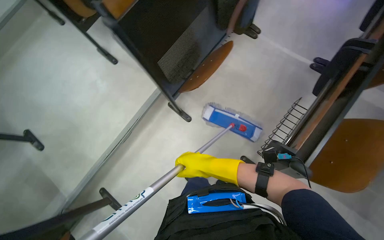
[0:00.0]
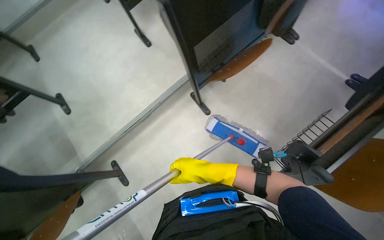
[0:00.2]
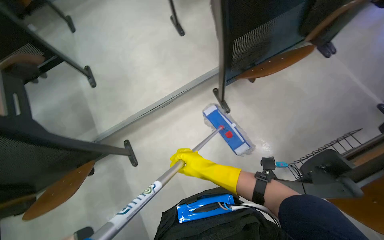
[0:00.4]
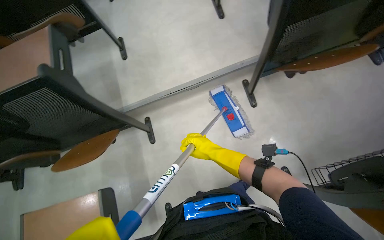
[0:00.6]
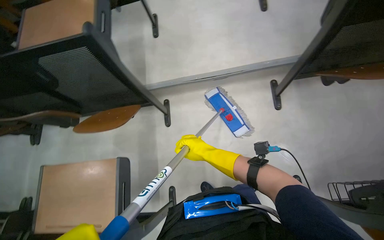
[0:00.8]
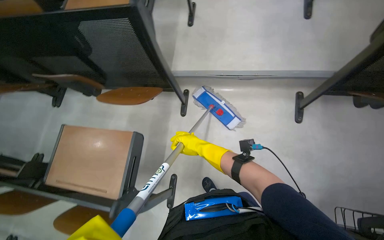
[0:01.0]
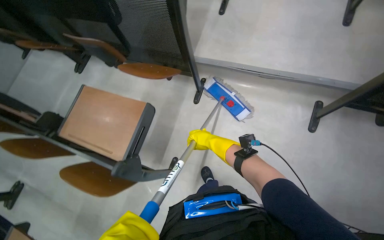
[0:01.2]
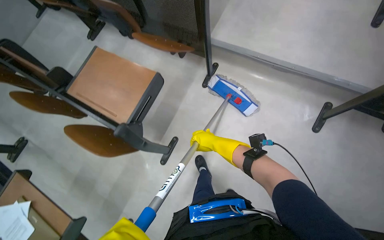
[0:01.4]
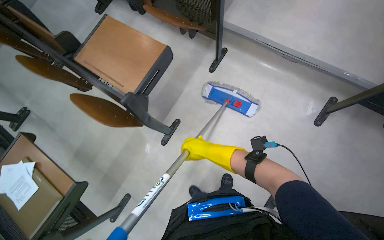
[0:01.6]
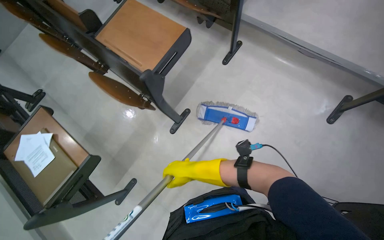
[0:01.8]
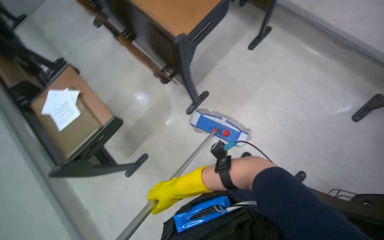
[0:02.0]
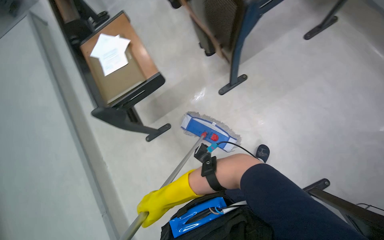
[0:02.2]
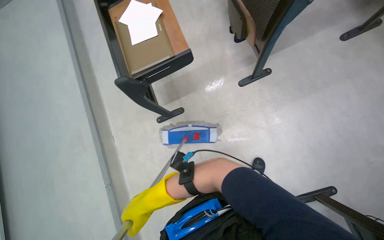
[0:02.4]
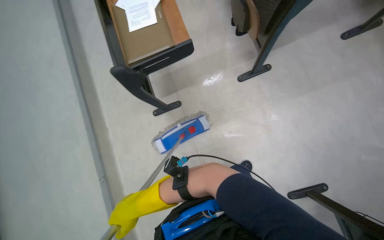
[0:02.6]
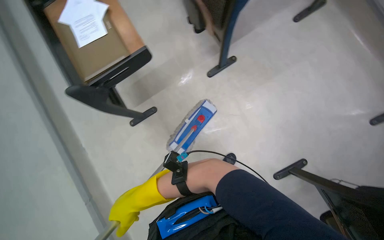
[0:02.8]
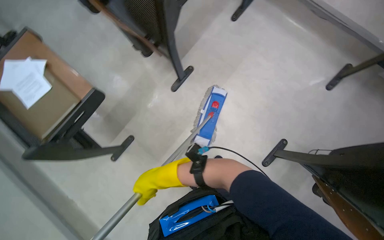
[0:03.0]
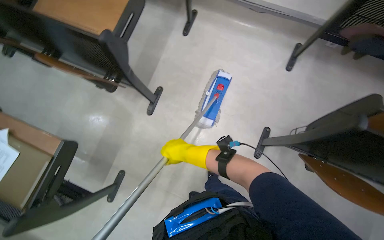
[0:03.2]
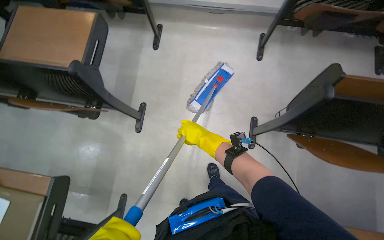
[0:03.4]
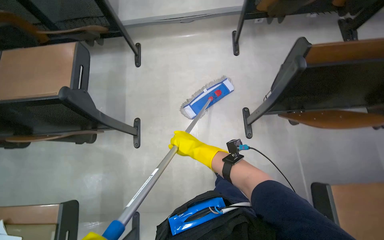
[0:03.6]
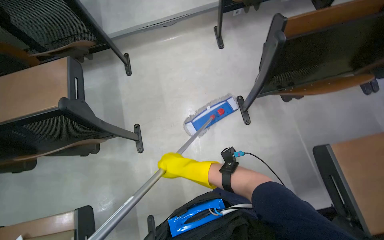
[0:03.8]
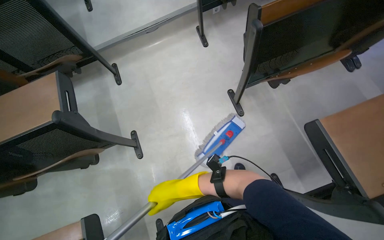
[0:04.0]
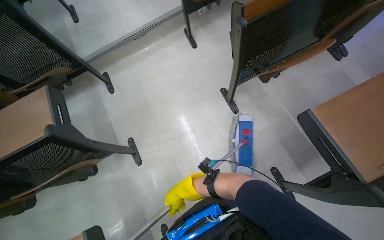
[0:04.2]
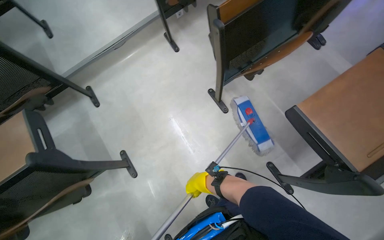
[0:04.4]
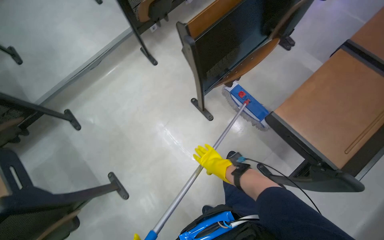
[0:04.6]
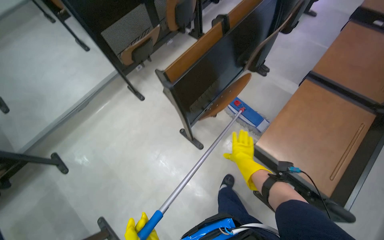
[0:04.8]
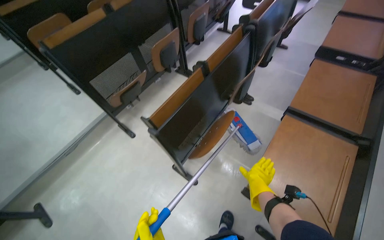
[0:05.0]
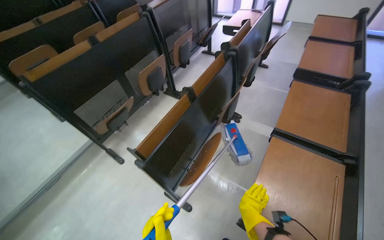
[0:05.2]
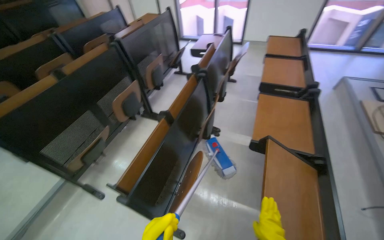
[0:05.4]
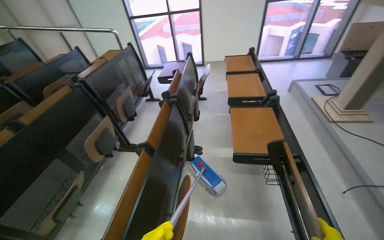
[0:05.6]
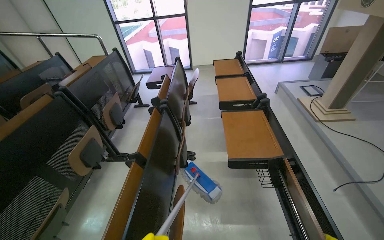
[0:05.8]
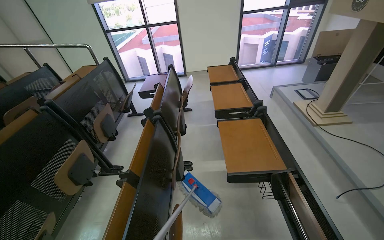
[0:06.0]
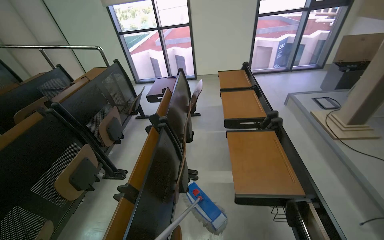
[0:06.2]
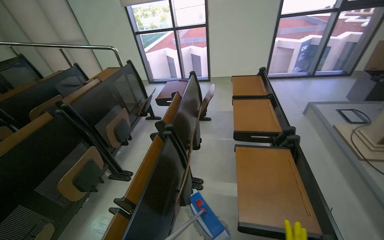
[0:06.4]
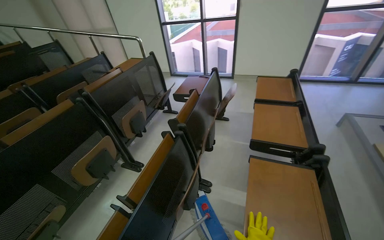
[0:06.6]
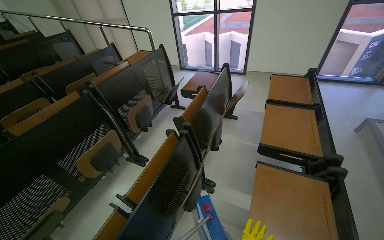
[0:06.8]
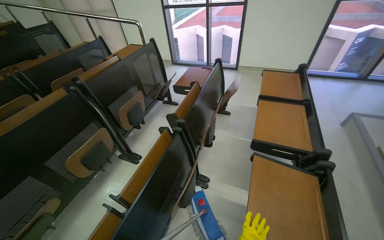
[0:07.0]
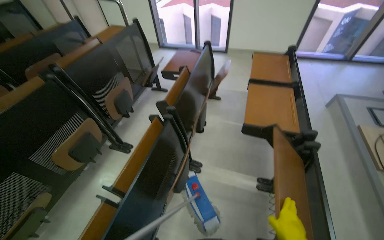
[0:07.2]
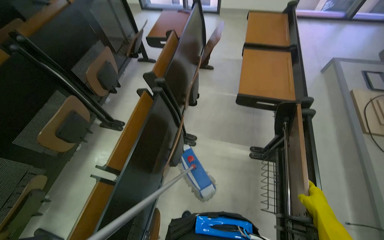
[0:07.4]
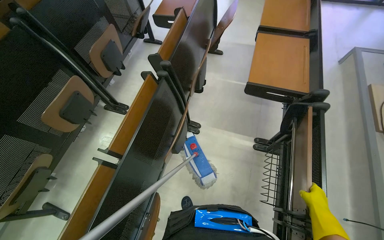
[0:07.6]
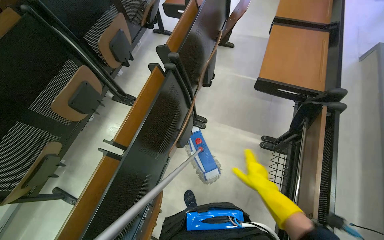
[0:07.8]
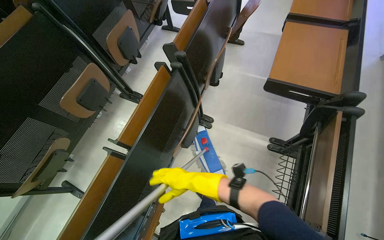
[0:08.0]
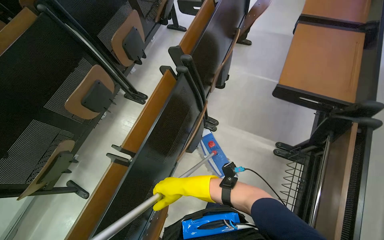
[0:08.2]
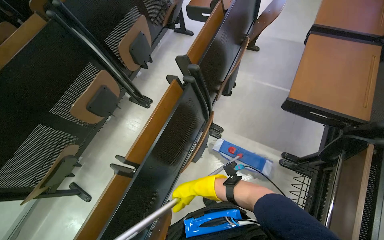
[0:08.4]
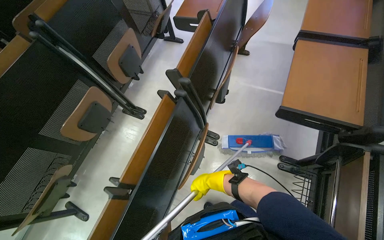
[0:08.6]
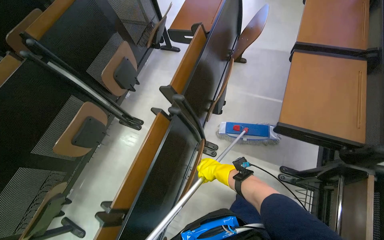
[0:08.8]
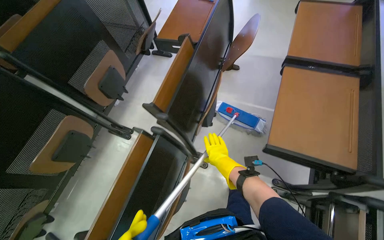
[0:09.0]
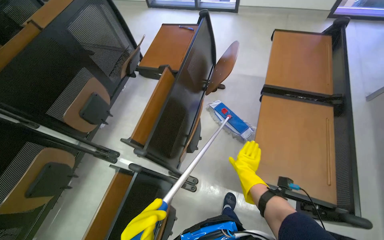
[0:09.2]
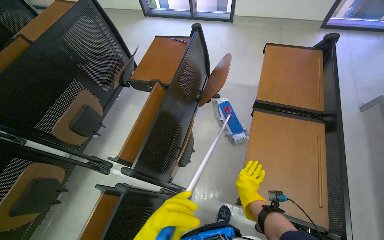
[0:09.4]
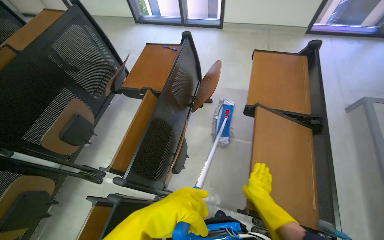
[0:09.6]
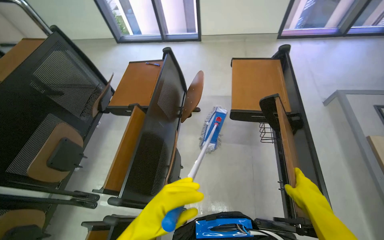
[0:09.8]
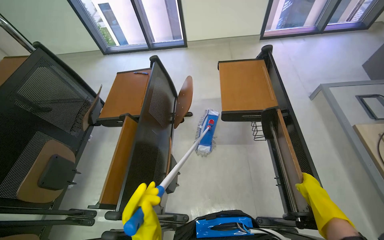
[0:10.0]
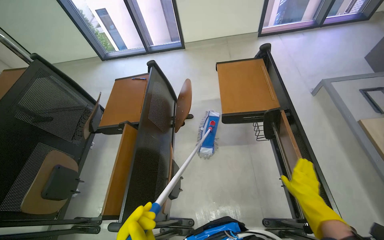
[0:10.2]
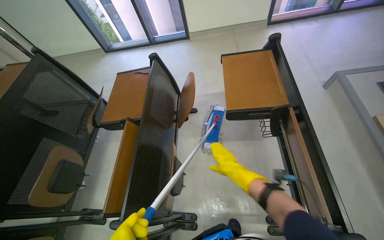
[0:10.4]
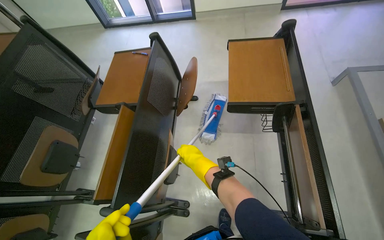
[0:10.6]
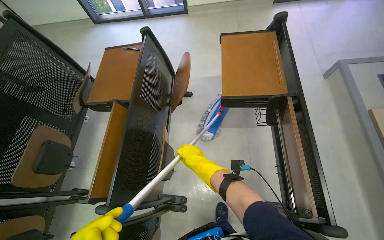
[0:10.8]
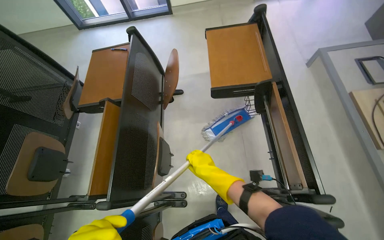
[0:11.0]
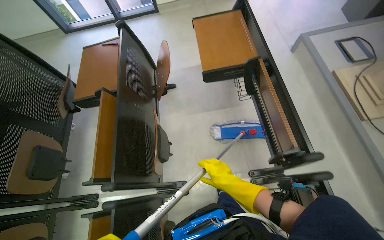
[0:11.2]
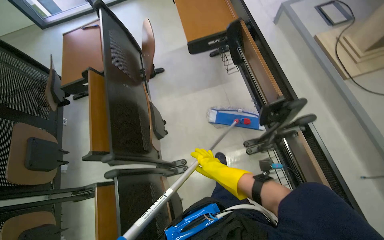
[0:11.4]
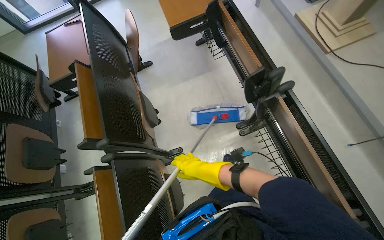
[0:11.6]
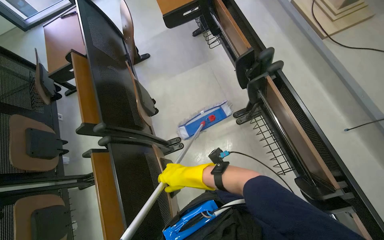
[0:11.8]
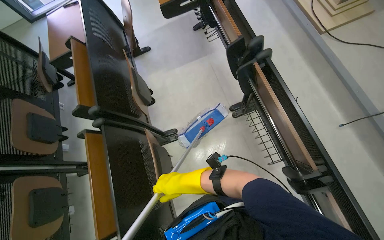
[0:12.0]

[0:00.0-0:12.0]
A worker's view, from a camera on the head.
Job: mopping floor.
The whole recording: Mopping classroom floor. The worker mops the floor in the classroom between rows of desks.
0:00.0 to 0:01.6: The head travels some 50 cm. The wearer's head swings approximately 85 degrees to the left. The view tips downward by some 20 degrees.
0:03.0 to 0:04.4: The view tips upward by some 15 degrees. The scene turns some 75 degrees counterclockwise in the picture.
0:04.4 to 0:06.0: The head travels approximately 60 cm. The wearer looks roughly 55 degrees further to the right. The camera pitches upward, by approximately 40 degrees.
0:06.0 to 0:07.6: The head travels approximately 40 cm. The wearer looks approximately 15 degrees further to the left. The view tips downward by approximately 25 degrees.
0:07.6 to 0:09.0: The camera is carried about 40 cm.
0:09.0 to 0:10.4: The right hand moves some 40 cm to the right and comes back.
0:10.4 to 0:12.0: The wearer moves roughly 60 cm.

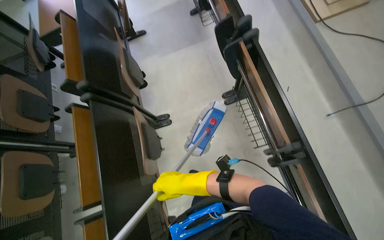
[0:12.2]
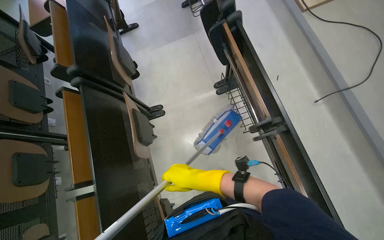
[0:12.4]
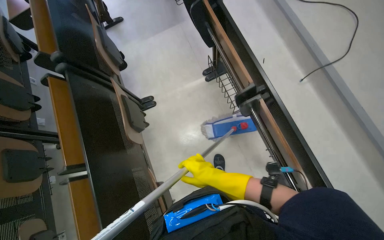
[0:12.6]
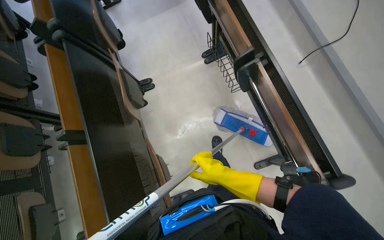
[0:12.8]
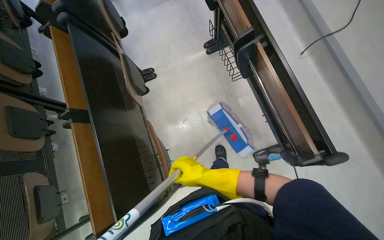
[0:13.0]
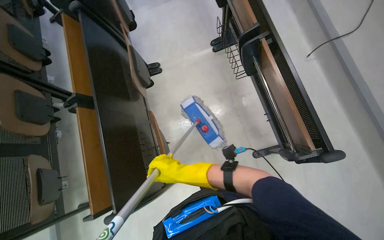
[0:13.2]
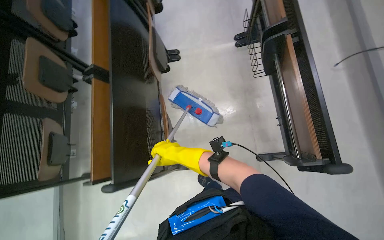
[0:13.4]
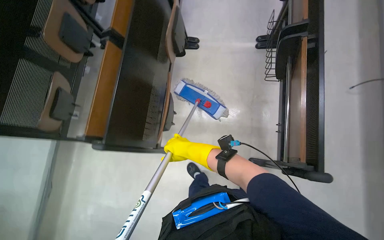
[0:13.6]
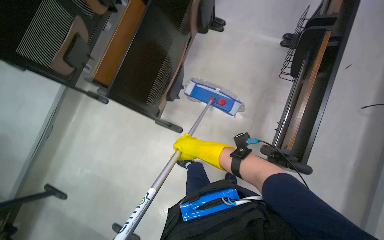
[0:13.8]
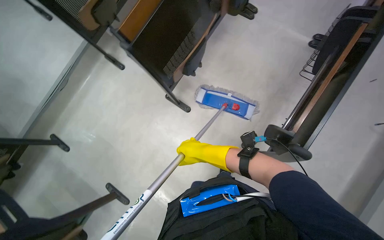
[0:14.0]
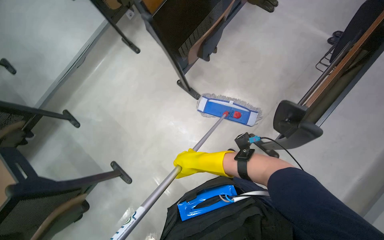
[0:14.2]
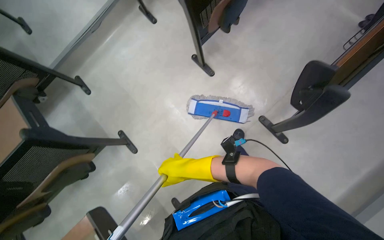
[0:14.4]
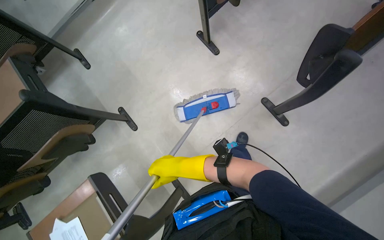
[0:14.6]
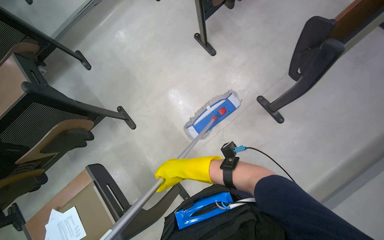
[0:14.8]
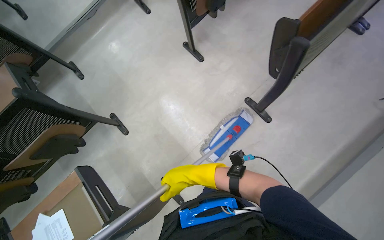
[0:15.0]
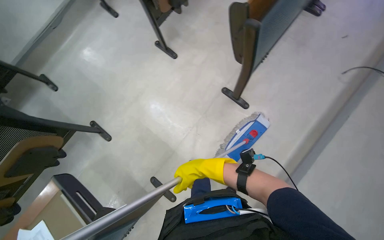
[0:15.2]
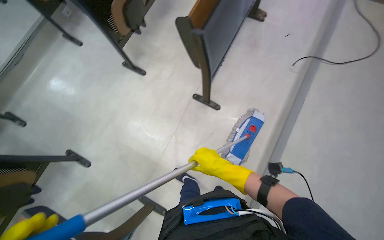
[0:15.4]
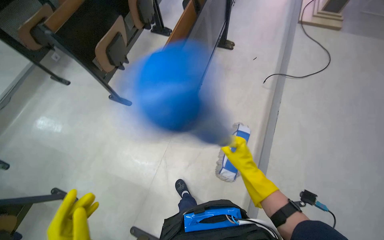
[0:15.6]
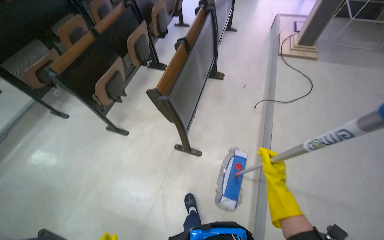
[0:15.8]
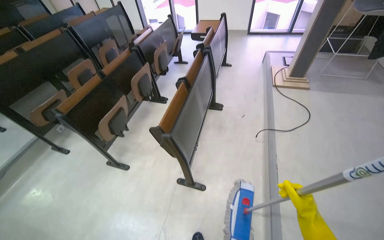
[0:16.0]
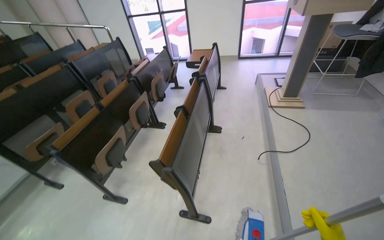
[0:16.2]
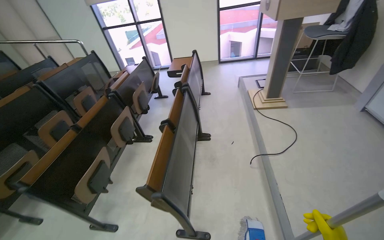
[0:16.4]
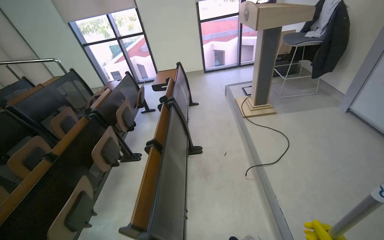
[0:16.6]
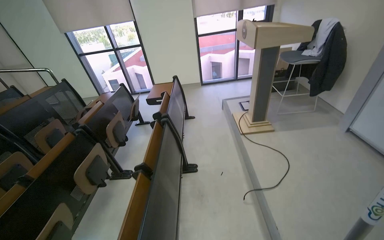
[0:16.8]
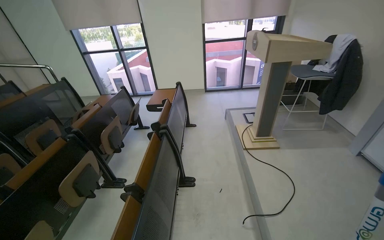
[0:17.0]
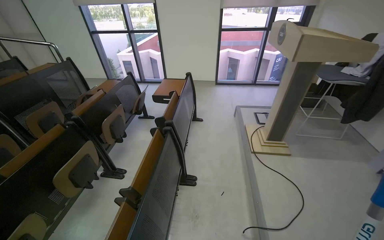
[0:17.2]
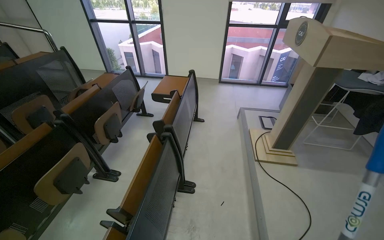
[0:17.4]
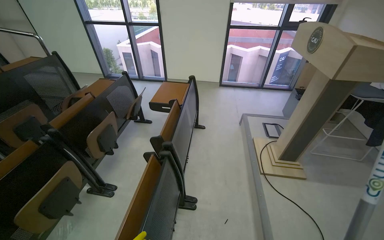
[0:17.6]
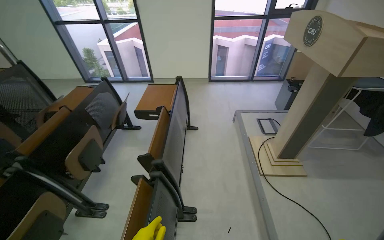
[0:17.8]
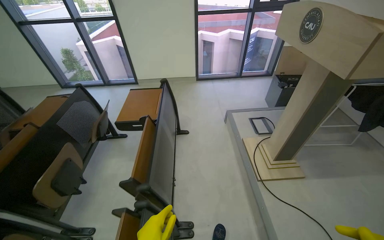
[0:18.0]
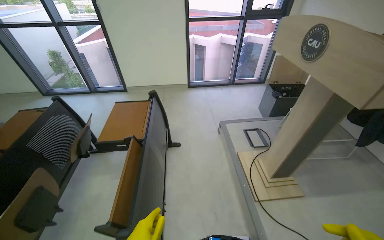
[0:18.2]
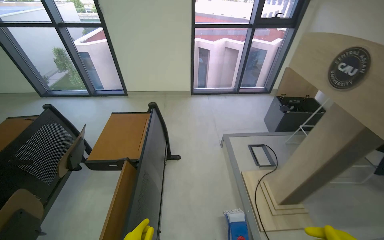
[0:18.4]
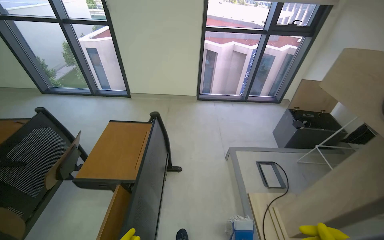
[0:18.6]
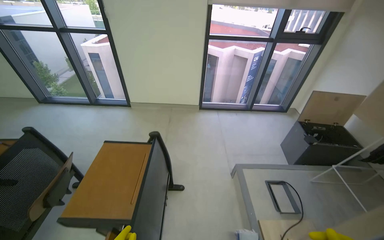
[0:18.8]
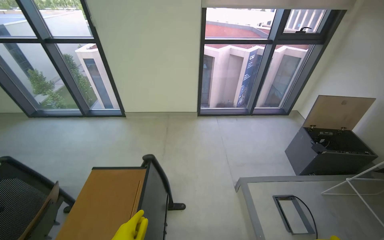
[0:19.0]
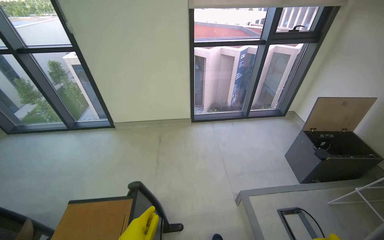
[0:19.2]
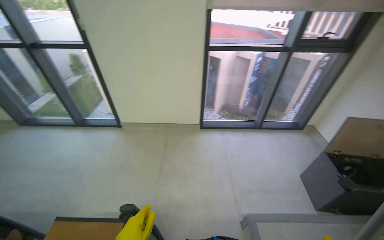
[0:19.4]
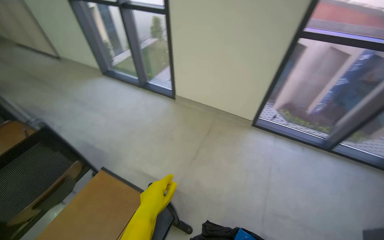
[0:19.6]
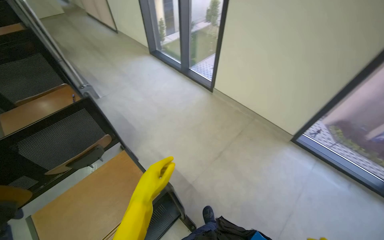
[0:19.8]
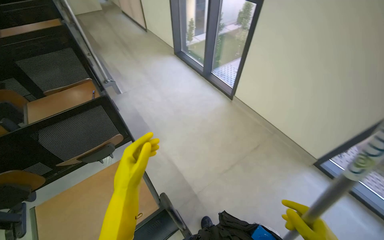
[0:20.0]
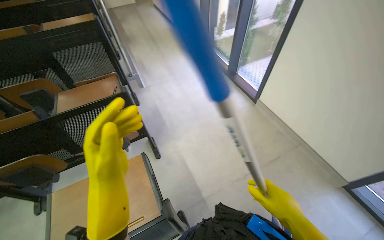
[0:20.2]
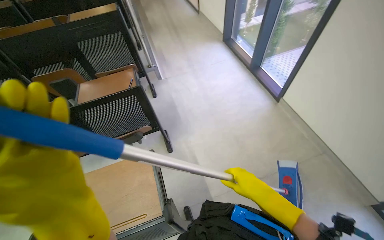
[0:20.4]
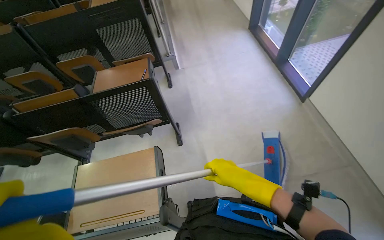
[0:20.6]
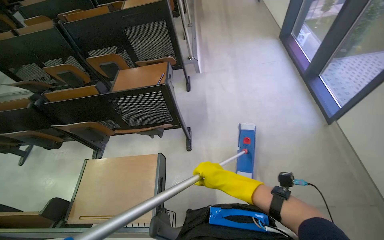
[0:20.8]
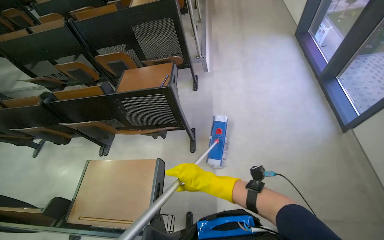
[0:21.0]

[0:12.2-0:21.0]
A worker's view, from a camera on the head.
Job: mopping floor.
The whole recording: Mopping classroom floor. The worker mops the floor in the classroom between rows of desks.
0:12.2 to 0:13.6: The camera is carried about 60 cm.
0:13.6 to 0:15.2: The wearer moves about 80 cm. The scene rotates clockwise by roughly 30 degrees.
0:15.2 to 0:16.6: The wearer moves about 40 cm. The head turns to the right by approximately 40 degrees. The wearer looks some 45 degrees further upward.
0:16.6 to 0:18.0: The head travels approximately 1 m.
0:18.0 to 0:19.6: The wearer moves about 1.5 m. The wearer looks roughly 30 degrees further to the left.
0:19.6 to 0:21.0: The wearer moves some 60 cm. The head turns to the left by approximately 65 degrees. The camera pitches downward, by roughly 15 degrees.
